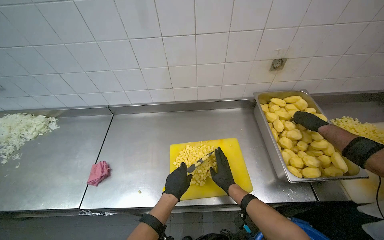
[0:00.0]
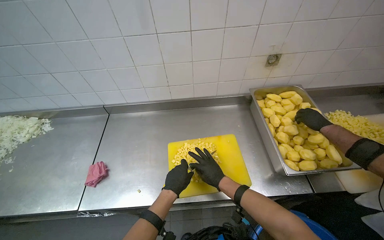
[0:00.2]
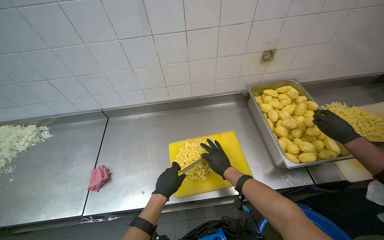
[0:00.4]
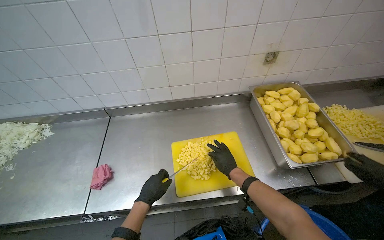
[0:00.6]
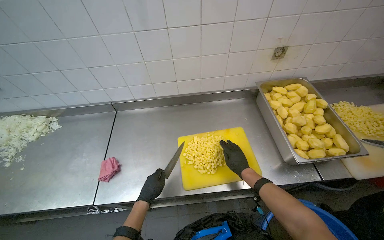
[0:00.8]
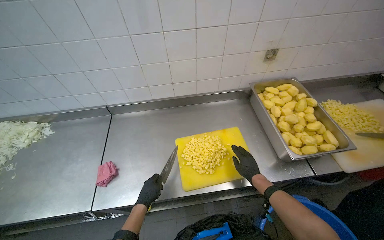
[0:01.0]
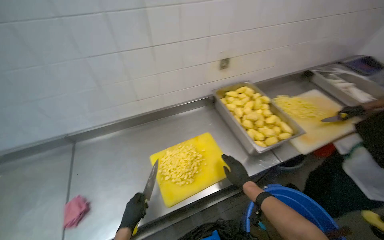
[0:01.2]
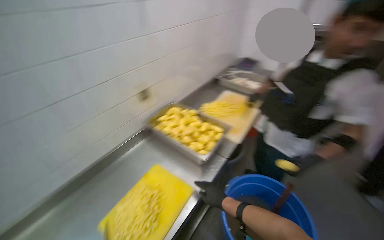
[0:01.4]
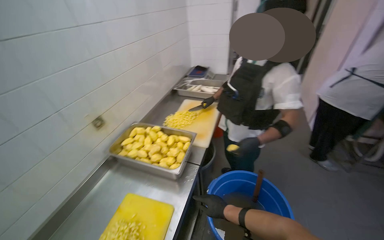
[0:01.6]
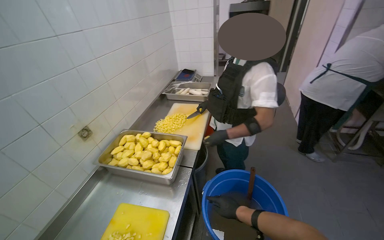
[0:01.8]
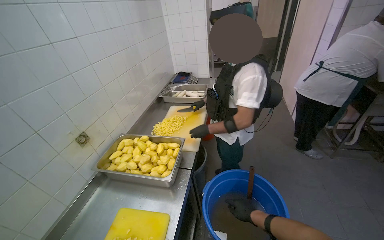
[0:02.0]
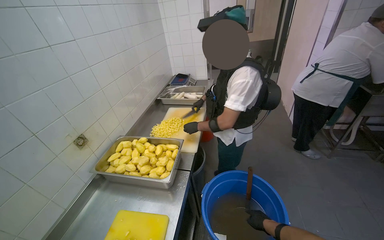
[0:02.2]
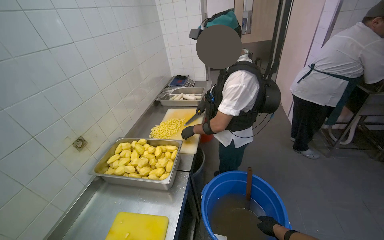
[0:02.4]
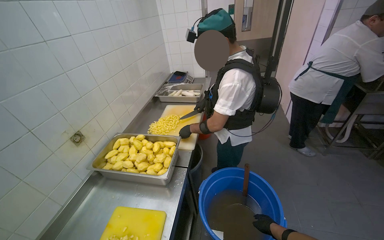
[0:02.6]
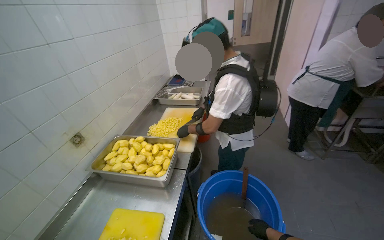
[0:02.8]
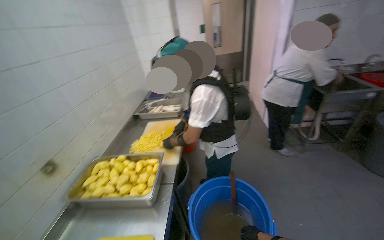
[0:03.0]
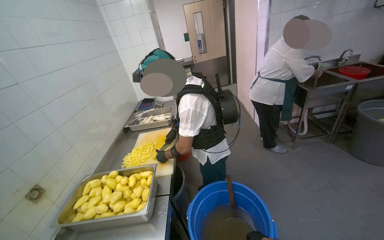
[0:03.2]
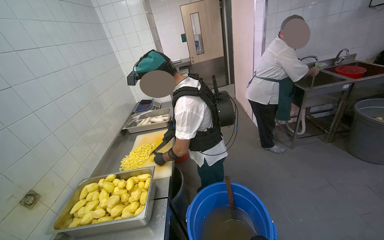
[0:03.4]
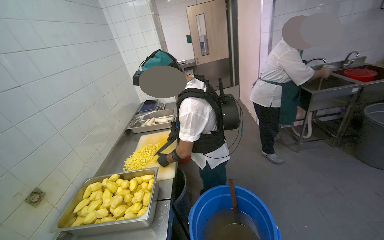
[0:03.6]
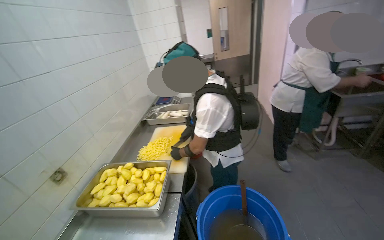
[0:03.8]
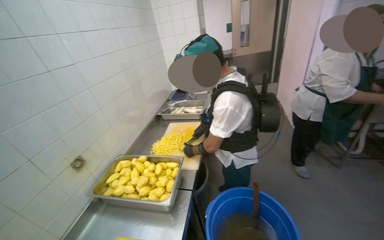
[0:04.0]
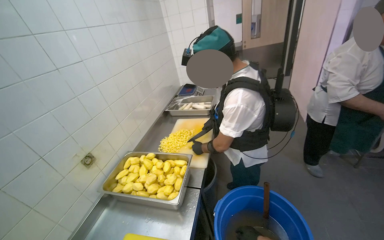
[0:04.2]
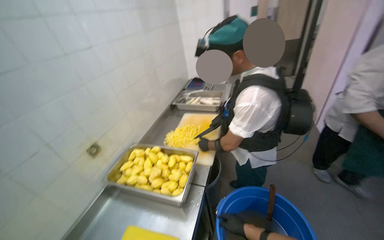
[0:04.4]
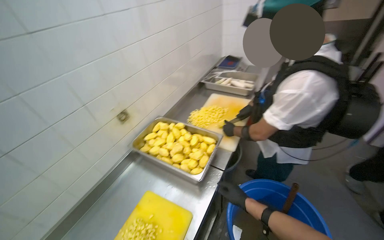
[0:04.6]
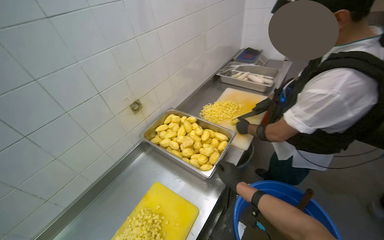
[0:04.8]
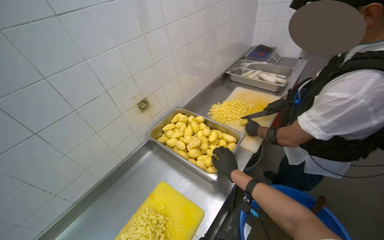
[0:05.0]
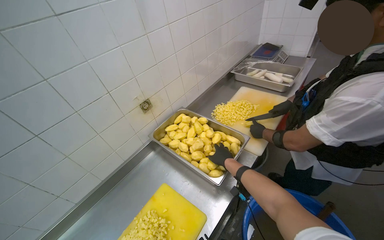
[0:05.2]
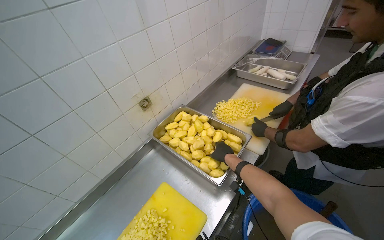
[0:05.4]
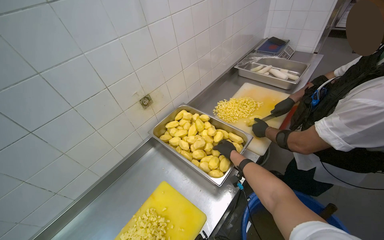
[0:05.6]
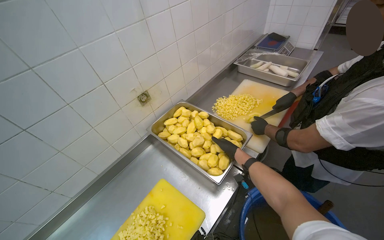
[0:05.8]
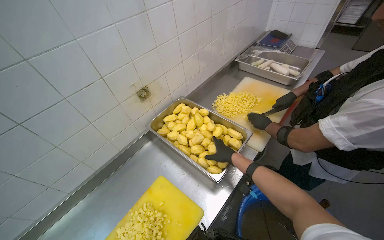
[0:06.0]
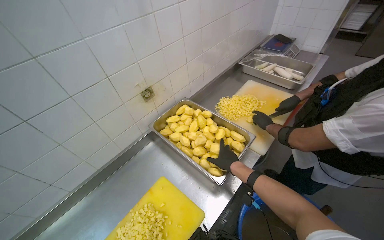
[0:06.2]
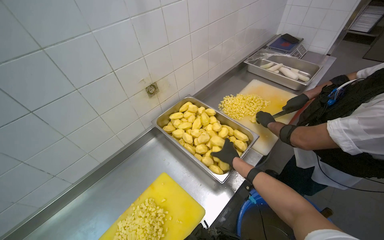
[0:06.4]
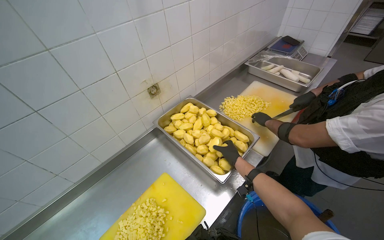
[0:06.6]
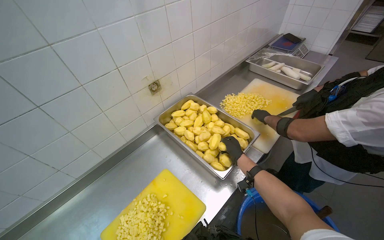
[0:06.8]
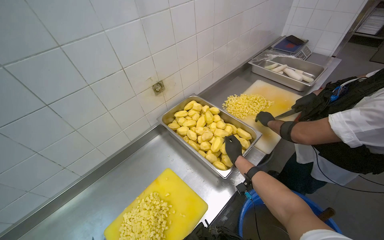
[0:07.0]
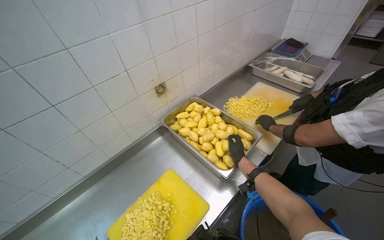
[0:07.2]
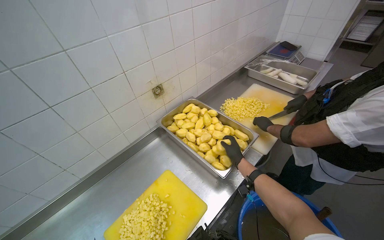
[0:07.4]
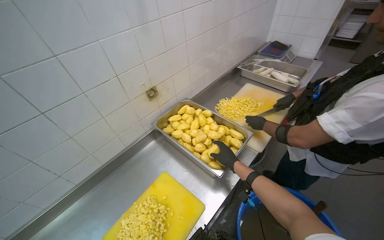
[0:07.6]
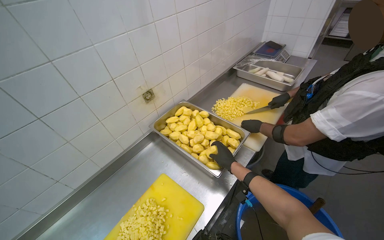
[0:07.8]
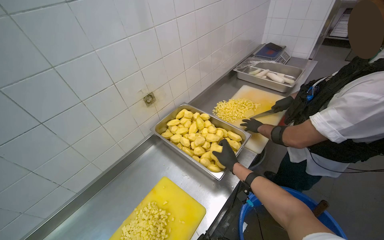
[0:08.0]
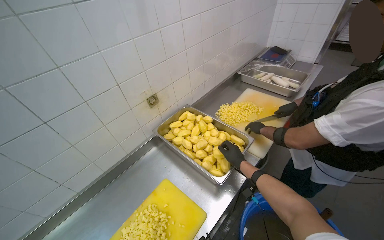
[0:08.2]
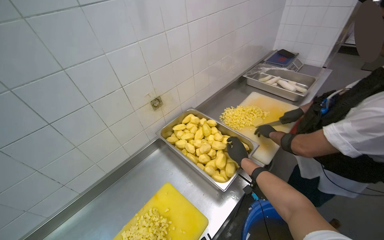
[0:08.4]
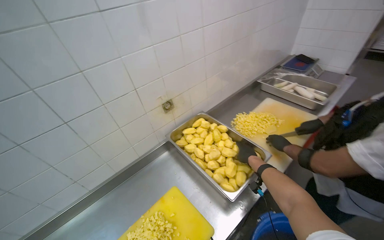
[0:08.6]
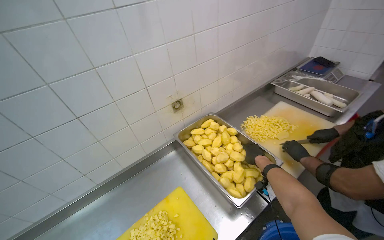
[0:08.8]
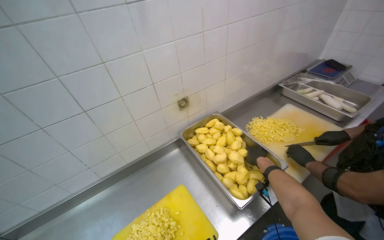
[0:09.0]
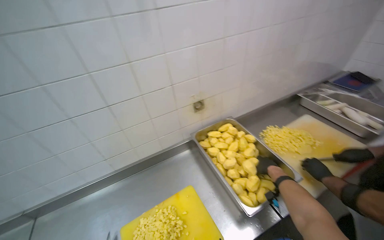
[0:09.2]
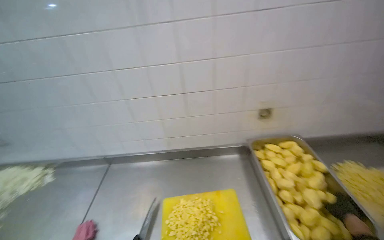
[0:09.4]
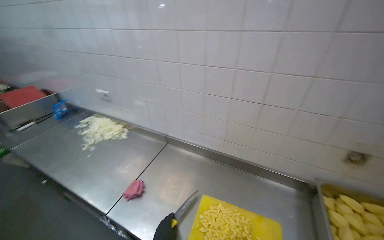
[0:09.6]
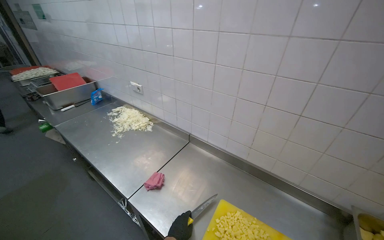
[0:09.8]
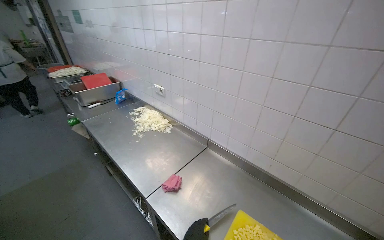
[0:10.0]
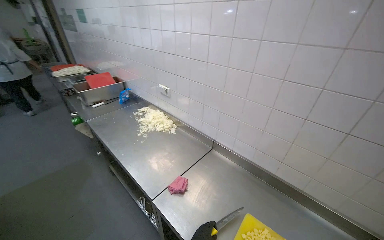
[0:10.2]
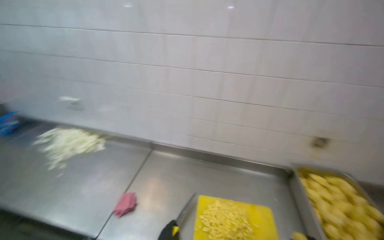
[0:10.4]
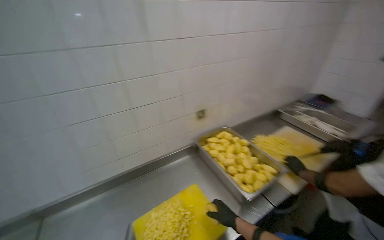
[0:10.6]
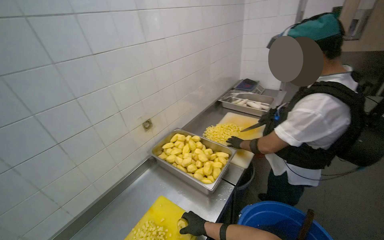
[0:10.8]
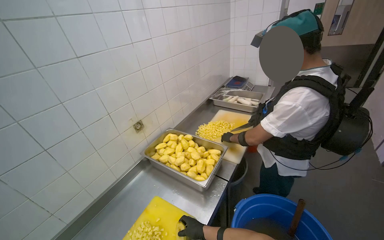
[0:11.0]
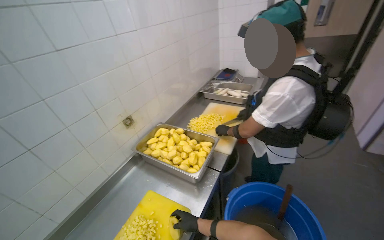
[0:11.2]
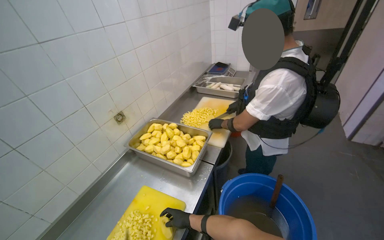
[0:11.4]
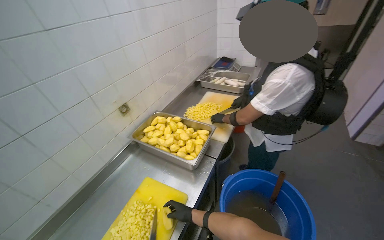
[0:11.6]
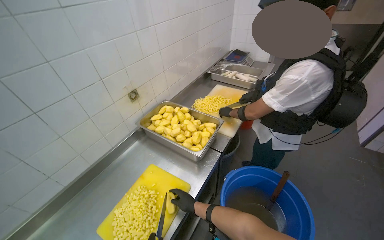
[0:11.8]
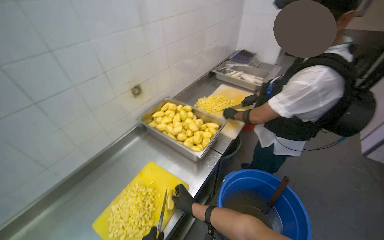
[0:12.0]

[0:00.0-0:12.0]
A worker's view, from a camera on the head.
Job: preparing food.
The whole recording: Chopping potatoes into cubes. The worker chops peeled potatoes into small cubes on a yellow cutting board.
0:00.0 to 0:01.6: The head turns to the right by about 70 degrees. The camera pitches upward, by approximately 15 degrees.
0:01.6 to 0:03.0: The wearer's head swings some 15 degrees to the right. The right hand heads to the right and down the picture, covering about 25 cm.
0:04.4 to 0:06.0: The head turns to the left by some 25 degrees. The view tilts some 20 degrees downward.
0:09.0 to 0:10.4: The head rotates about 40 degrees to the left.
0:10.4 to 0:12.0: The head turns to the right by about 70 degrees.

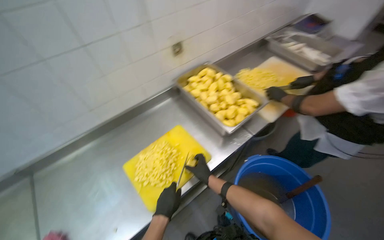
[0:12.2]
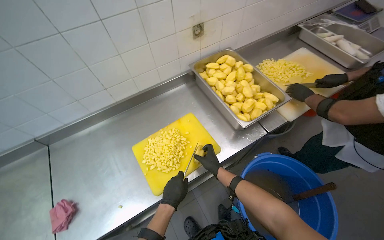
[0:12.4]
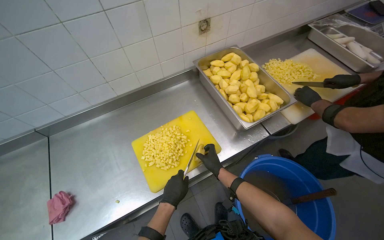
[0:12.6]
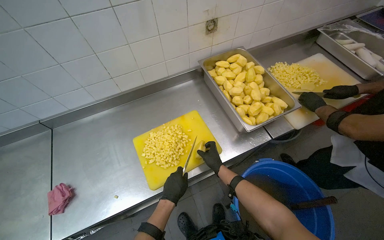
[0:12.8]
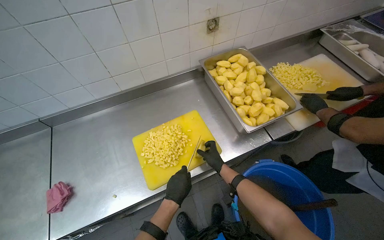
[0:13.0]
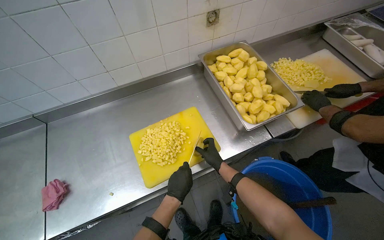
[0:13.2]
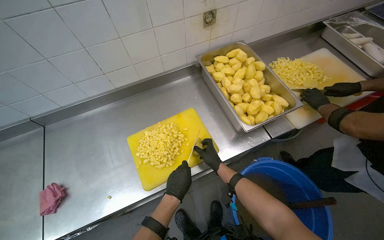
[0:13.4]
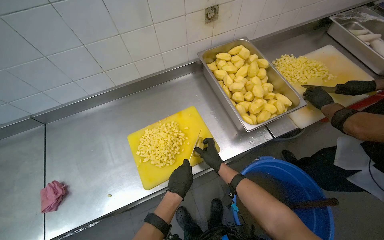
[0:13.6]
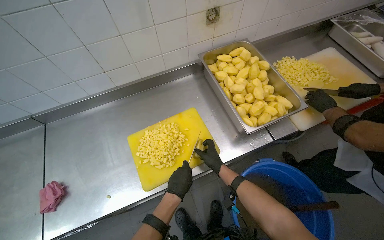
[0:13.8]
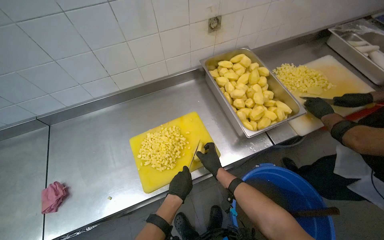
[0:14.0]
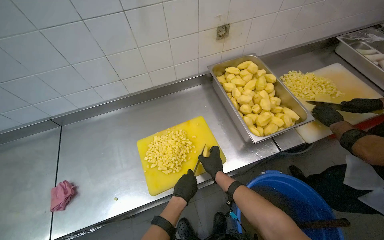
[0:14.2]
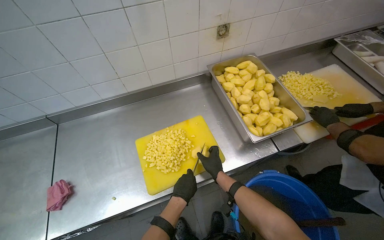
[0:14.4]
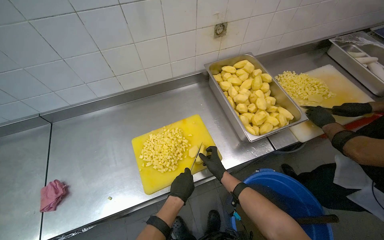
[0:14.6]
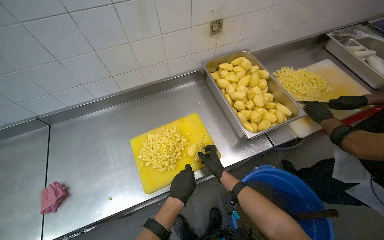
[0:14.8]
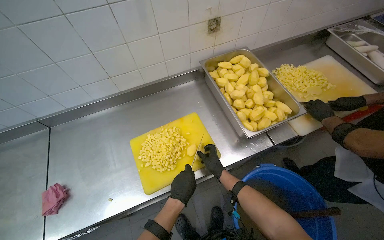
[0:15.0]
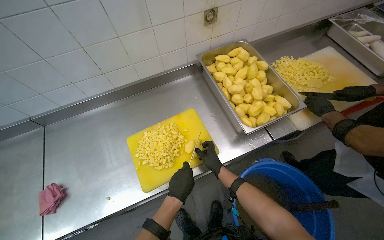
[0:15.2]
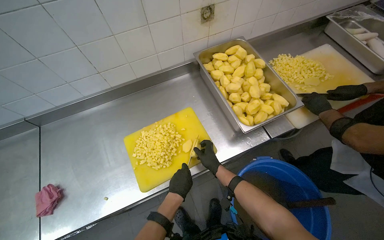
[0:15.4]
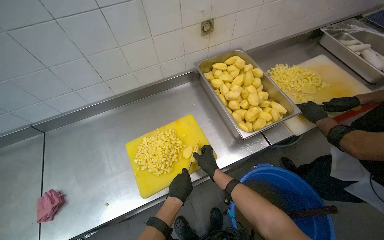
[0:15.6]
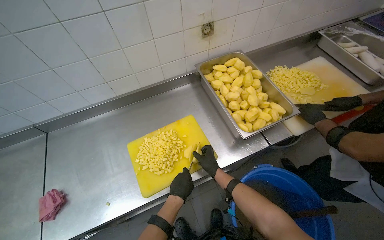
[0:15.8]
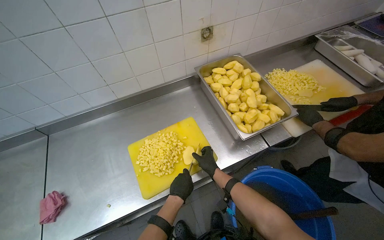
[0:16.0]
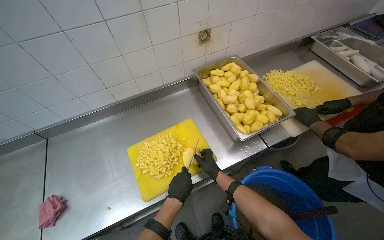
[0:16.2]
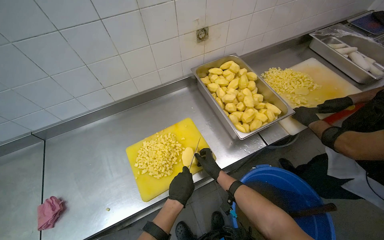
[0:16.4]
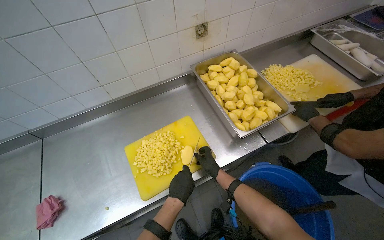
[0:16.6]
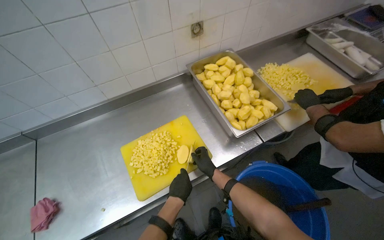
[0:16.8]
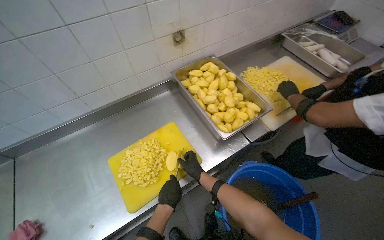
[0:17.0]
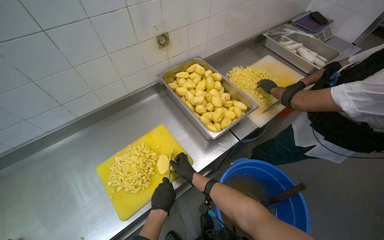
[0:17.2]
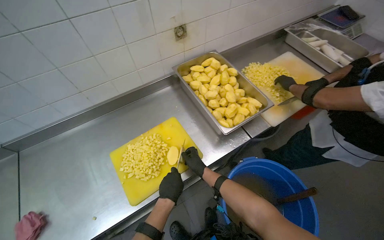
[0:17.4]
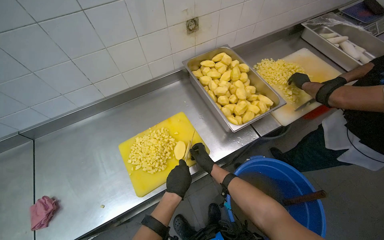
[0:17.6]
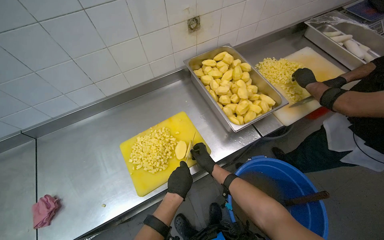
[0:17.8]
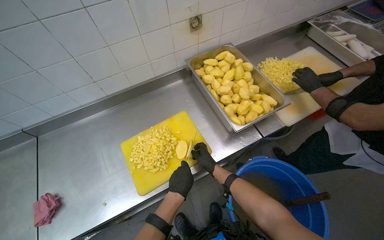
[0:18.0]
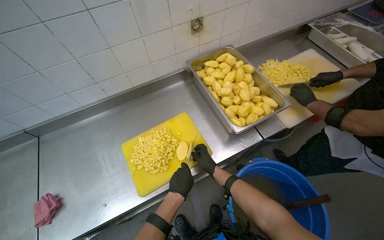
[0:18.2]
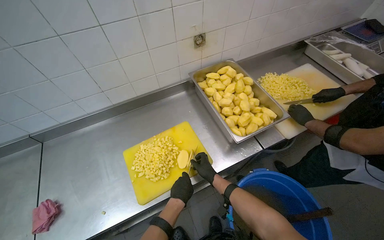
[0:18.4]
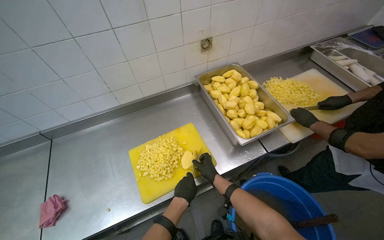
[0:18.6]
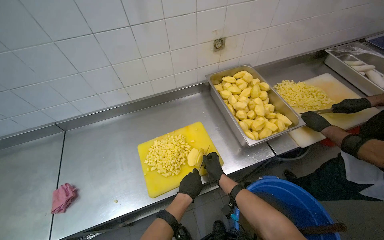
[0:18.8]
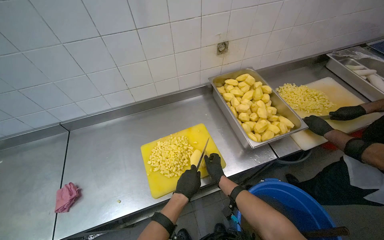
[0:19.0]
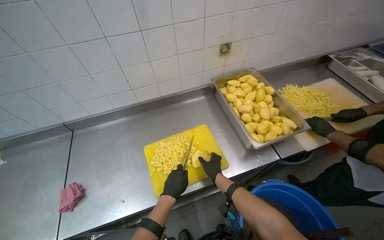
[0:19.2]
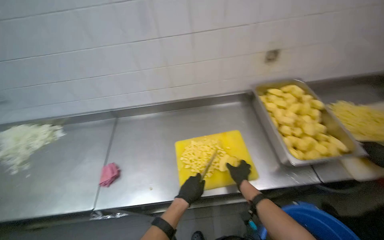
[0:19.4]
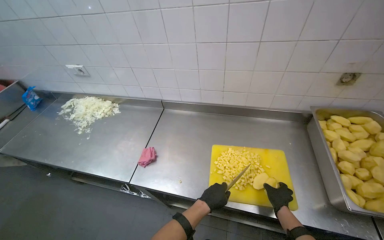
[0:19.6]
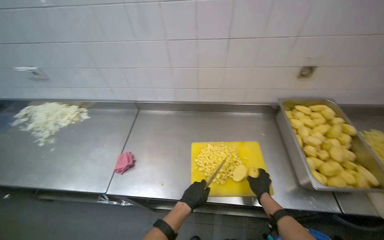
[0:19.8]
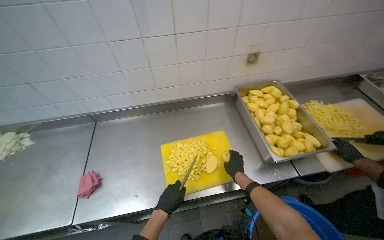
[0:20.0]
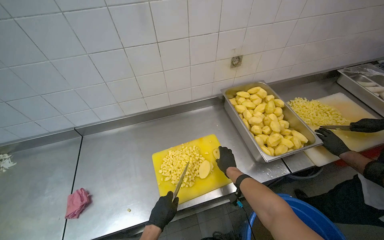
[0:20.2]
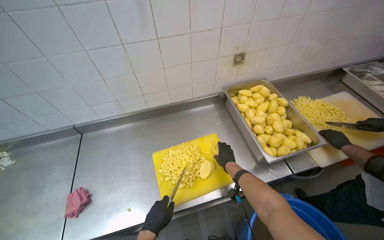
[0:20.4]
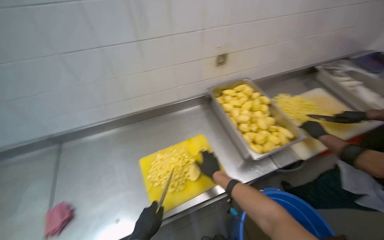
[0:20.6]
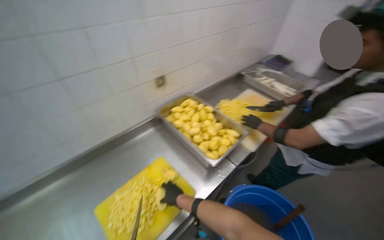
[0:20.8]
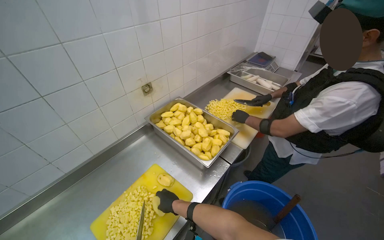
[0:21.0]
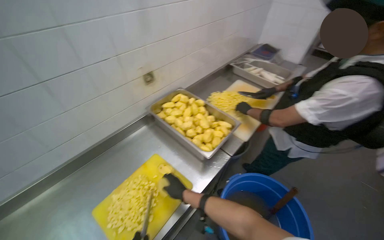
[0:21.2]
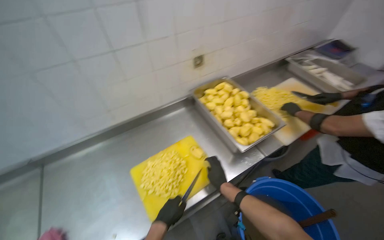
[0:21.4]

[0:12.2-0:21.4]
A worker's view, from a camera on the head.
Job: preparing food.
The whole recording: Chopping potatoes into cubes. The worker chops peeled potatoes into small cubes on a yellow cutting board.
0:12.2 to 0:13.8: The right hand goes about 15 cm farther from the camera.
0:13.8 to 0:16.8: The hands make small movements and keep their place.
0:16.8 to 0:18.4: The hands are busy where they are.
0:18.4 to 0:19.8: The head rotates roughly 30 degrees to the left.
0:19.8 to 0:21.4: The head turns to the right by about 35 degrees.
